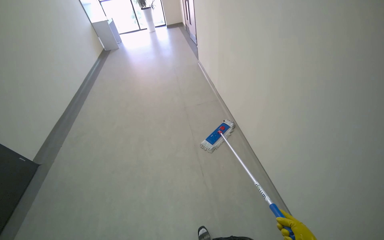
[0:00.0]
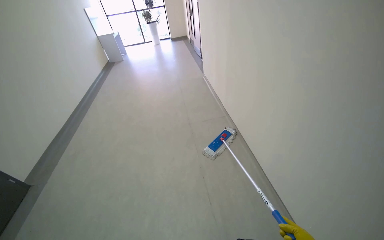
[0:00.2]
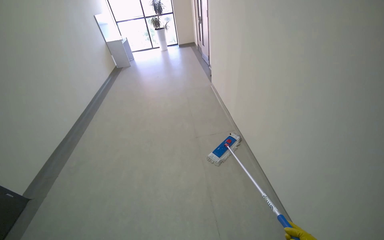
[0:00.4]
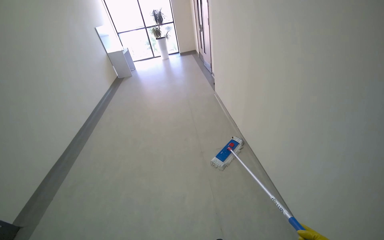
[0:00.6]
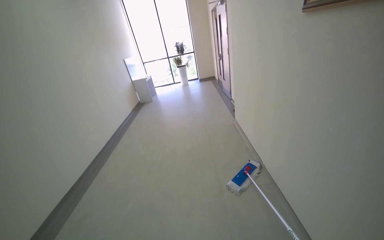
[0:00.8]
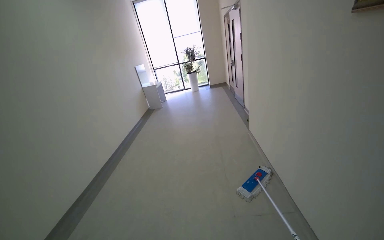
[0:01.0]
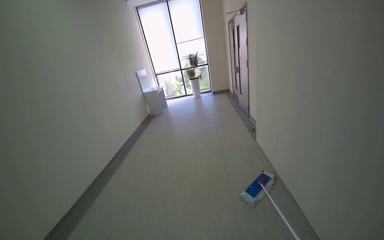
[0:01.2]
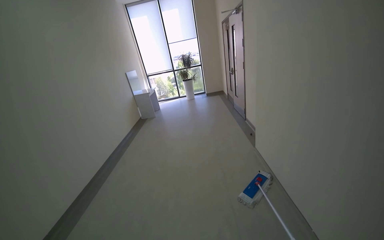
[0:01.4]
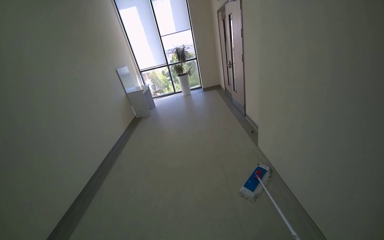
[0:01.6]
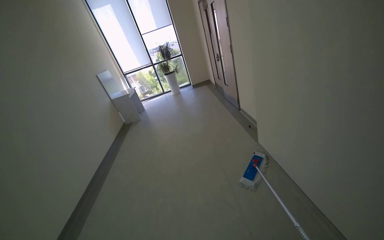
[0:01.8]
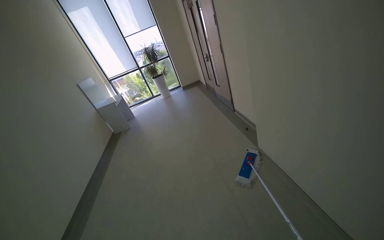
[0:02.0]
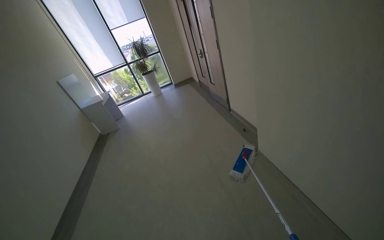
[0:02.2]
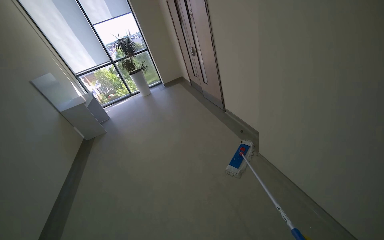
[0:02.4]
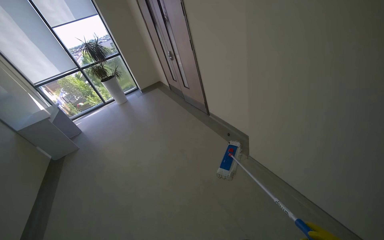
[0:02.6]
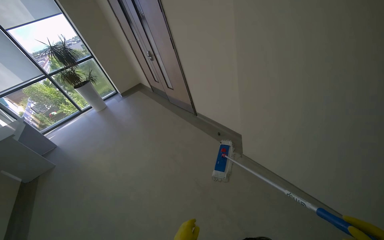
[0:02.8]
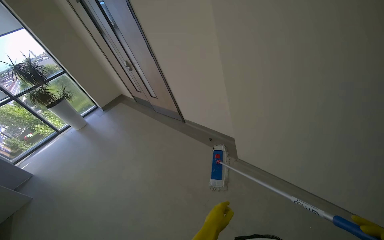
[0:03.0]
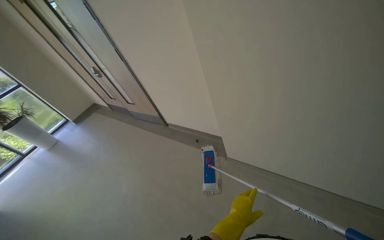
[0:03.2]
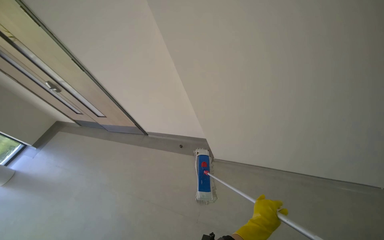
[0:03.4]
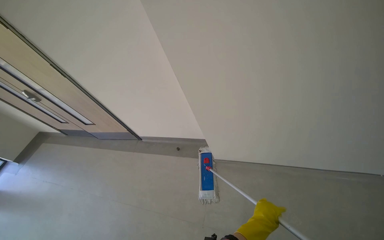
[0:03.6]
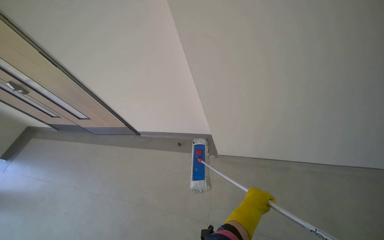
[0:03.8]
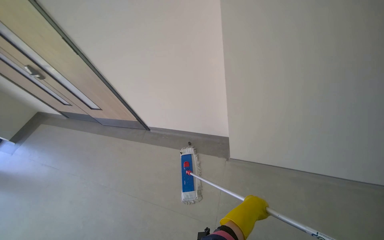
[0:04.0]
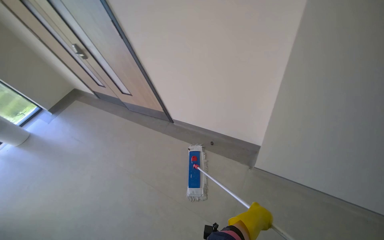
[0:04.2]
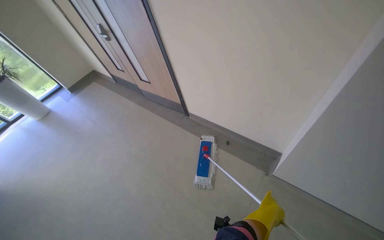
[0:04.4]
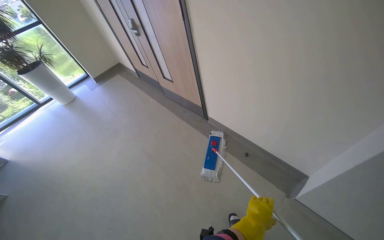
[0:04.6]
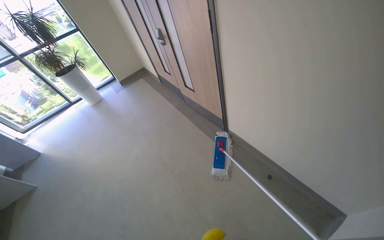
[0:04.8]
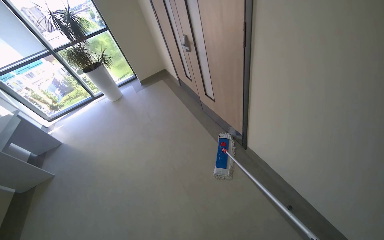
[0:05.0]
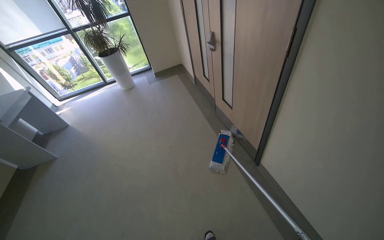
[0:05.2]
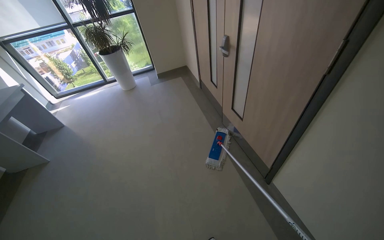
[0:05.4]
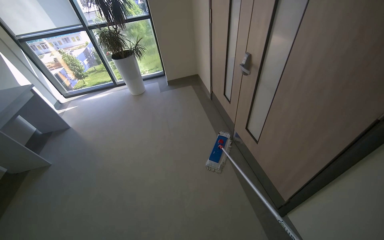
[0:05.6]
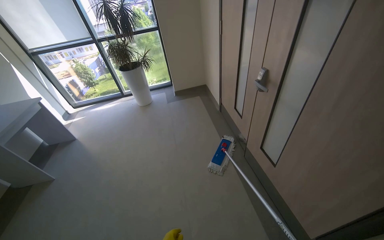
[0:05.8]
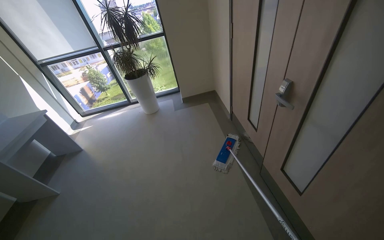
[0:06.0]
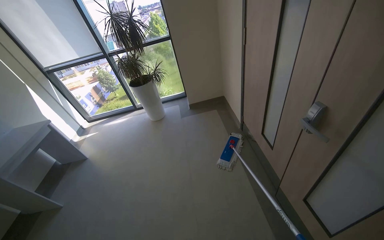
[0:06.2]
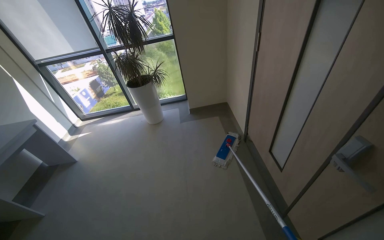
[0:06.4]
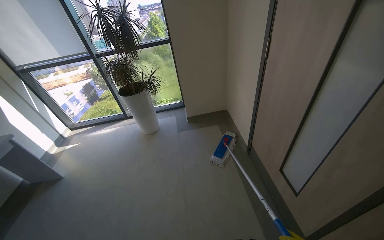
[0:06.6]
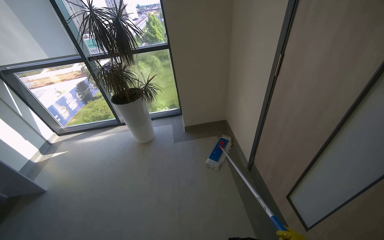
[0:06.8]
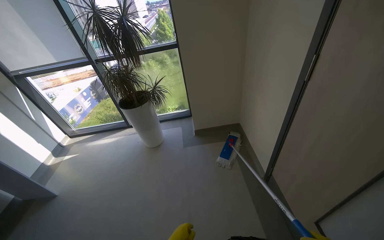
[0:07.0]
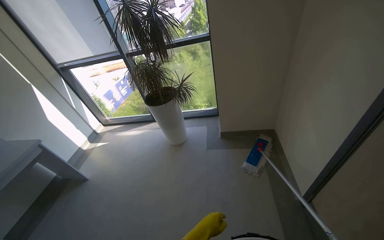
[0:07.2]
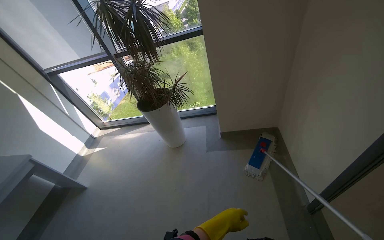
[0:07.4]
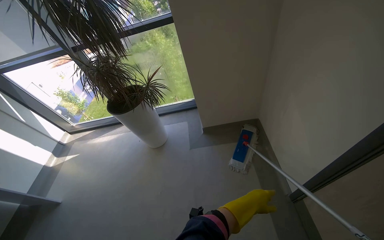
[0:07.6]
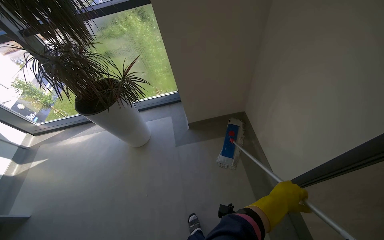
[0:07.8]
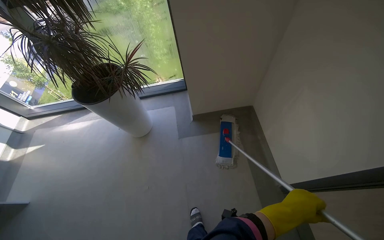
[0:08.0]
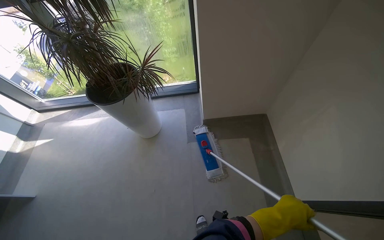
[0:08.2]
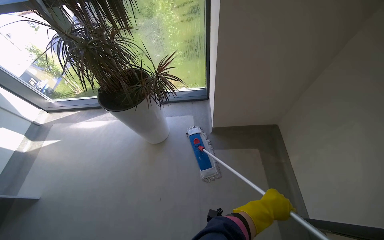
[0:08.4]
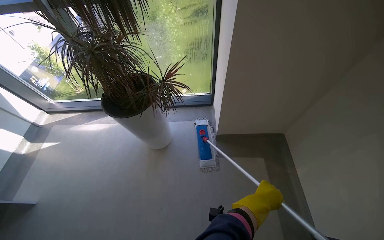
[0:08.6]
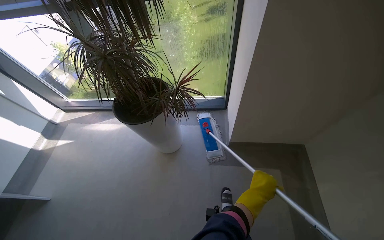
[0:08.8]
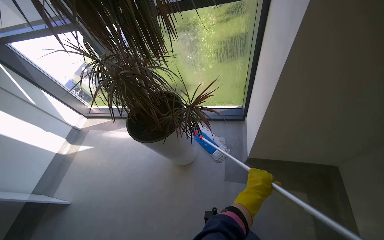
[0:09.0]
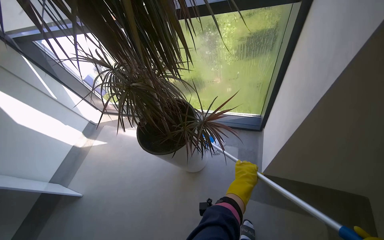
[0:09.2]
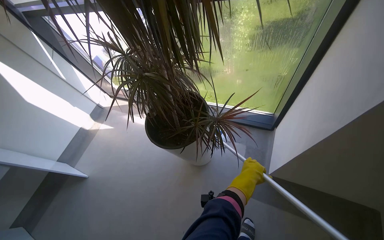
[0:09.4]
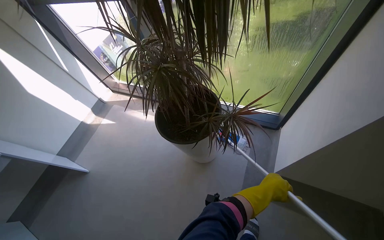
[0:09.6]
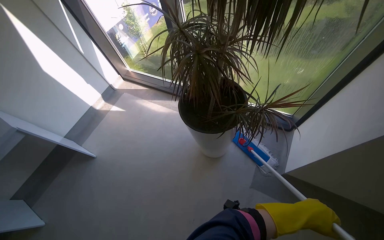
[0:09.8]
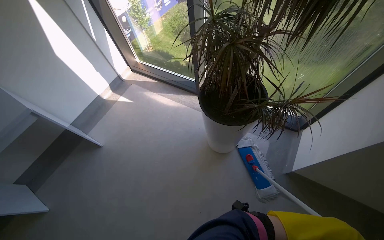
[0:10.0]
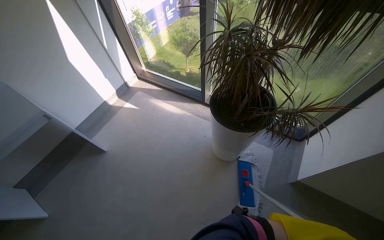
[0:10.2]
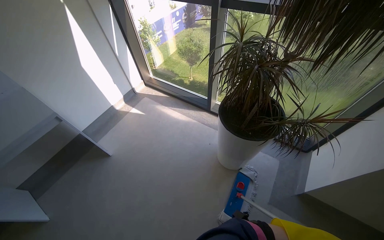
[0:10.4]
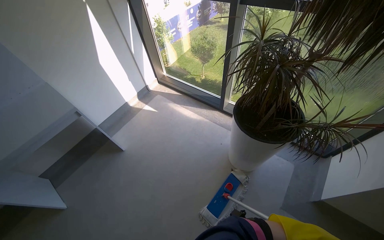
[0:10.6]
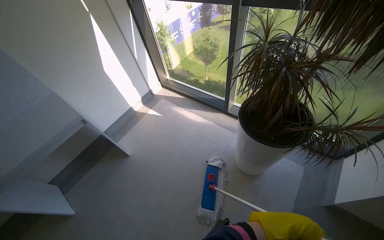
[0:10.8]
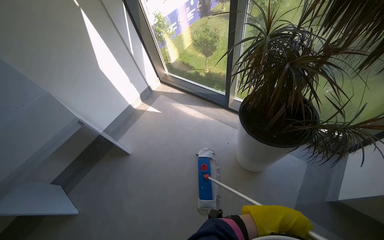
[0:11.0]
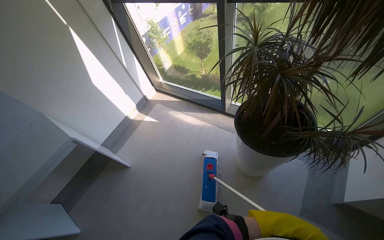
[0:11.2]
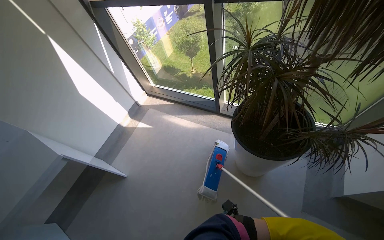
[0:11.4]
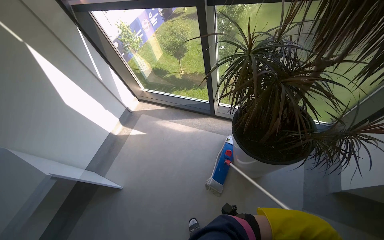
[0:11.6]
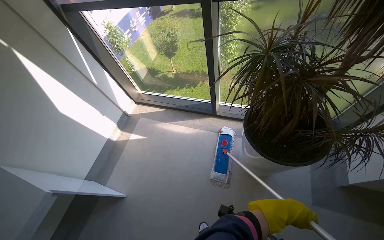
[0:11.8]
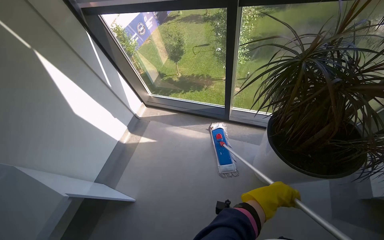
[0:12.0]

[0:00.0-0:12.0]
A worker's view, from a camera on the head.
Job: mopping floor.
The whole recording: Mopping hallway floor. The worker mops the hallway floor using a flat mop and a bucket.
0:00.0 to 0:01.6: The camera travels approximately 80 cm. The view tips upward by approximately 25 degrees.
0:01.6 to 0:03.0: The wearer moves about 80 cm. The wearer's head swings about 45 degrees to the right.
0:03.0 to 0:04.4: The camera is carried approximately 50 cm.
0:04.4 to 0:06.0: The head travels about 1 m. The wearer looks some 40 degrees further to the left.
0:06.0 to 0:07.6: The head travels about 1.5 m.
0:07.6 to 0:09.0: The head travels approximately 70 cm.
0:09.0 to 0:10.4: The head travels to the left, approximately 50 cm.
0:10.4 to 0:12.0: The camera travels roughly 40 cm.

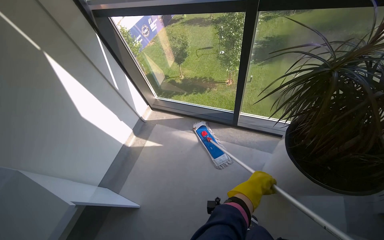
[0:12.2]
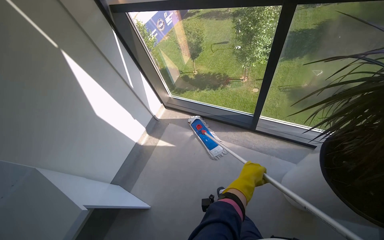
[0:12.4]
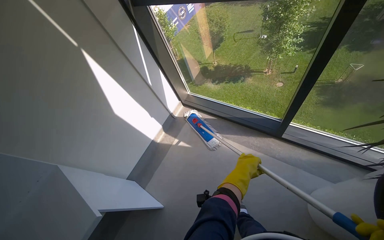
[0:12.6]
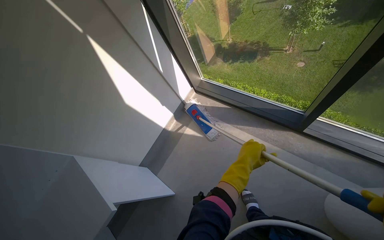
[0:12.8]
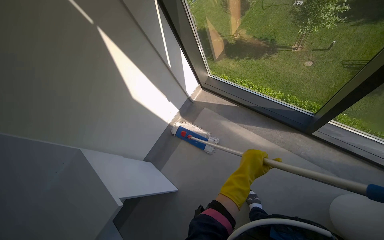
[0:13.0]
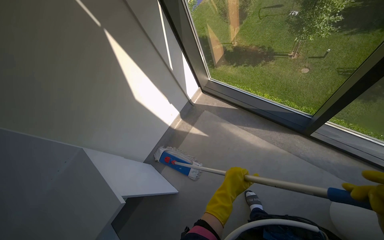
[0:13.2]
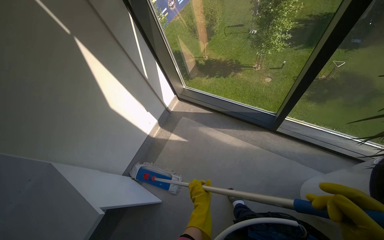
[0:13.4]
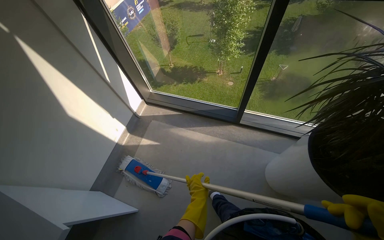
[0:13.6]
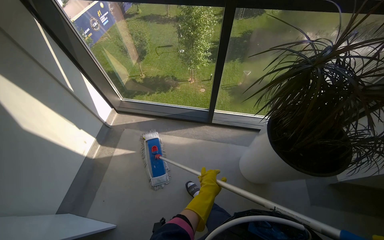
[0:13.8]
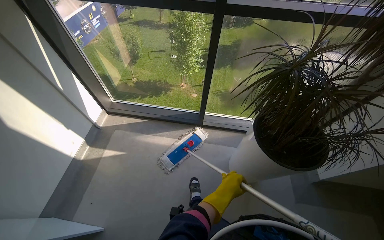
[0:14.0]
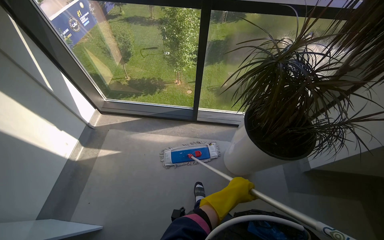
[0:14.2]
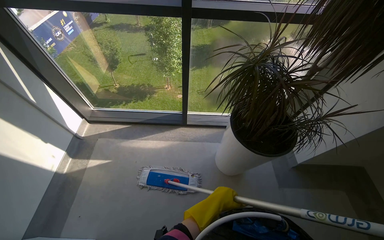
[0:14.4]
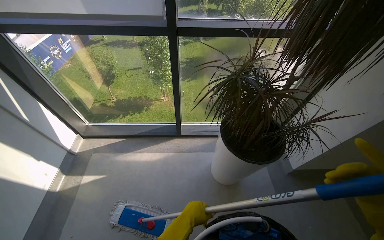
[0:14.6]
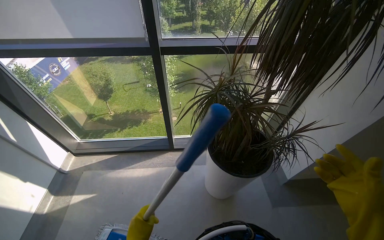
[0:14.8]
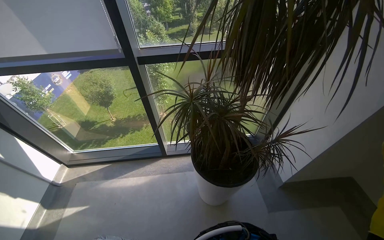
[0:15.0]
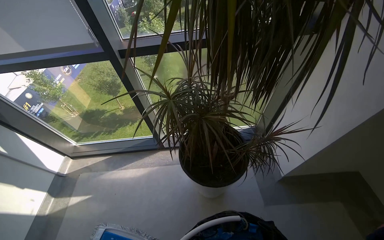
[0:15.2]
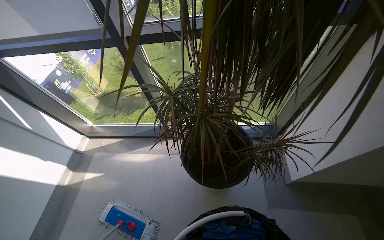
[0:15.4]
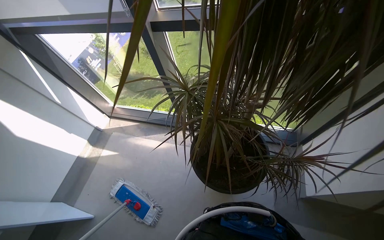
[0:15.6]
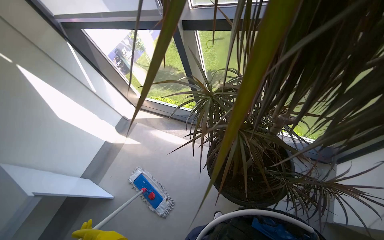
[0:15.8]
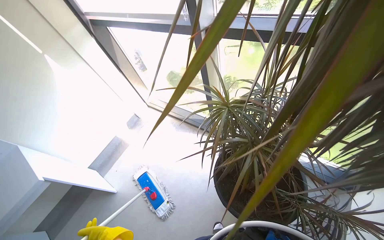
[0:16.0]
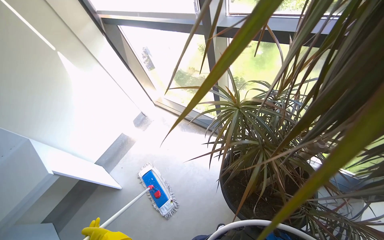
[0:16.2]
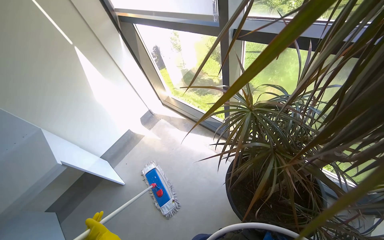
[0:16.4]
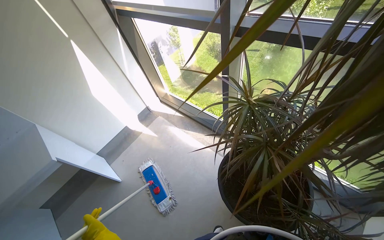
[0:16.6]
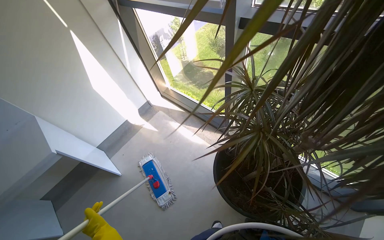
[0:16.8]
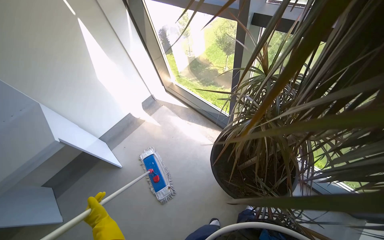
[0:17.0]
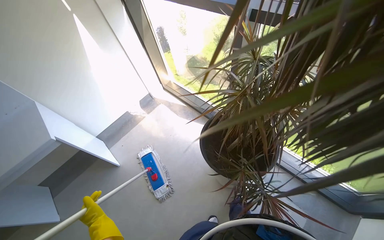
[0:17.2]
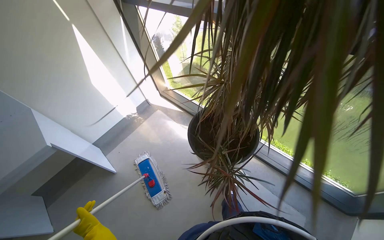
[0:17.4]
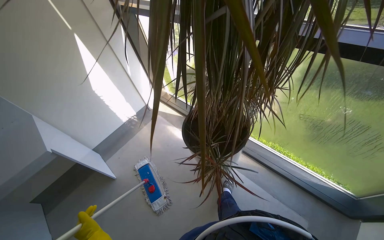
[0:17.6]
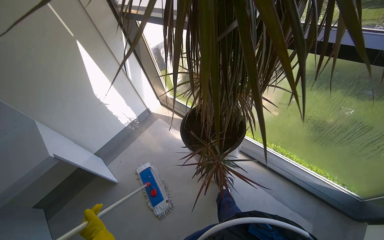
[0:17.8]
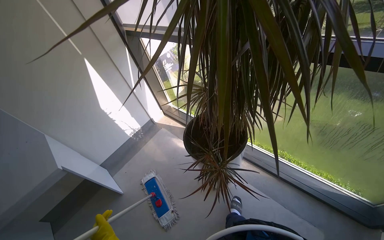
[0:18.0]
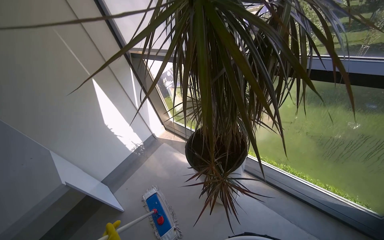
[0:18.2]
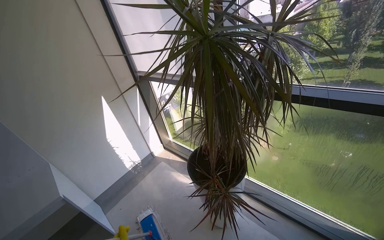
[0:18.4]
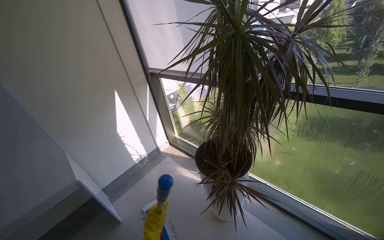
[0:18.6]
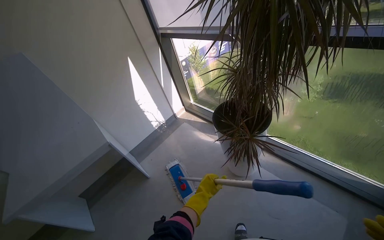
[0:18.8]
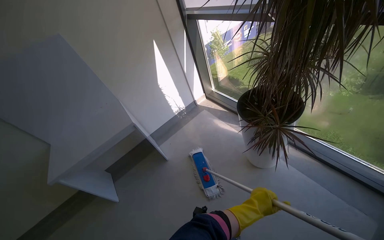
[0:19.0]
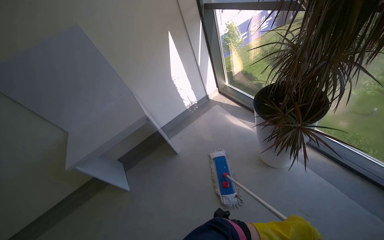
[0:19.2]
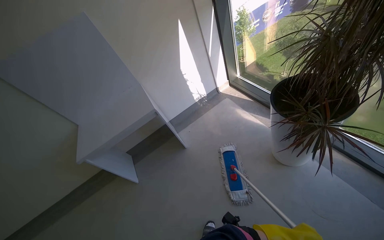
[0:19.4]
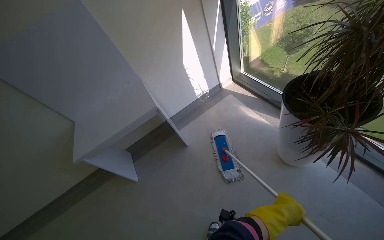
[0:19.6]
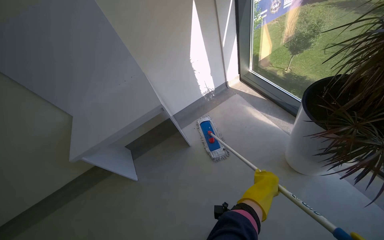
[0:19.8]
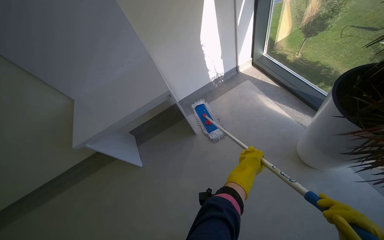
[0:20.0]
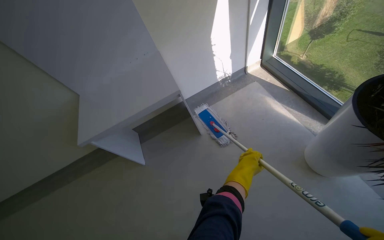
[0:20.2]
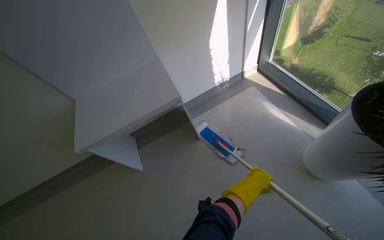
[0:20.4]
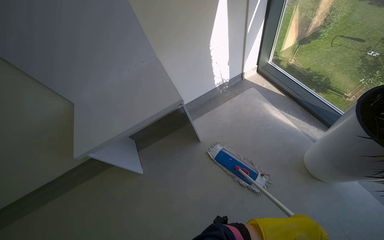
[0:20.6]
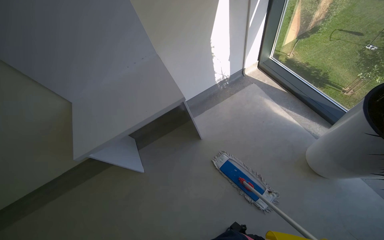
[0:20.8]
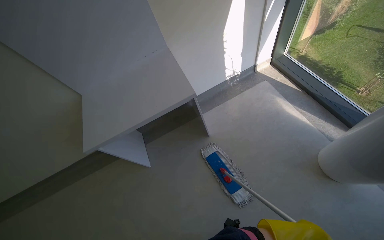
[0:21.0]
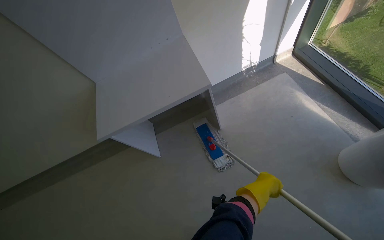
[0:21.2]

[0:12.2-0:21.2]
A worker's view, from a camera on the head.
Job: mopping floor.
The whole recording: Mopping hallway floor. The worker mops the hallway floor using a flat mop and a bucket.
0:13.8 to 0:15.2: The camera is carried to the right, approximately 50 cm.
0:15.2 to 0:16.6: The head rotates approximately 45 degrees to the left.
0:18.2 to 0:19.8: The wearer moves to the left, roughly 40 cm. The wearer looks roughly 20 degrees further to the left. The camera pitches downward, by approximately 15 degrees.
0:19.8 to 0:21.2: The camera pitches downward, by approximately 15 degrees.
